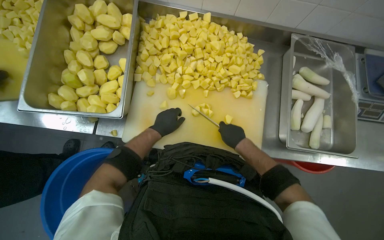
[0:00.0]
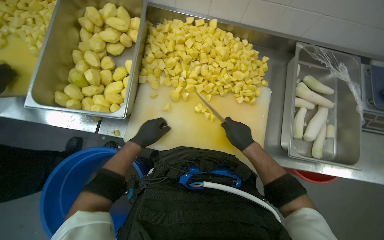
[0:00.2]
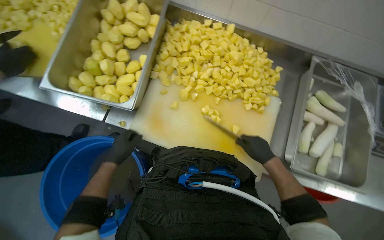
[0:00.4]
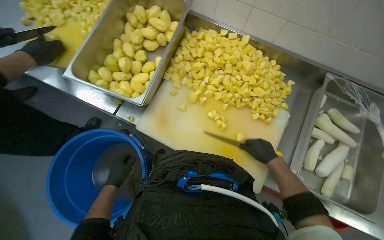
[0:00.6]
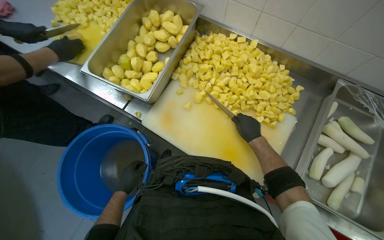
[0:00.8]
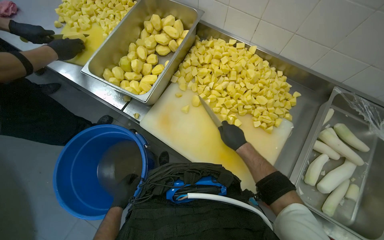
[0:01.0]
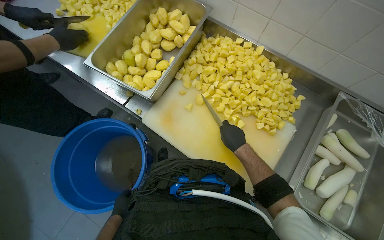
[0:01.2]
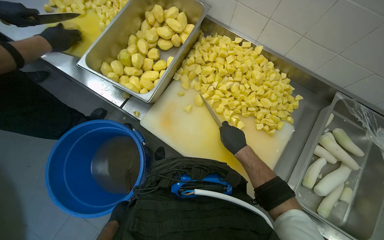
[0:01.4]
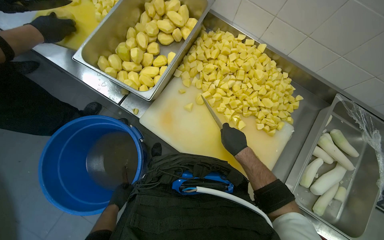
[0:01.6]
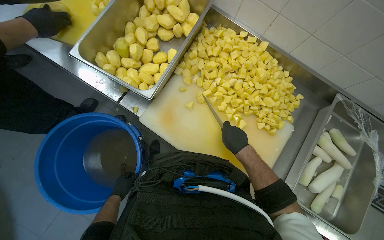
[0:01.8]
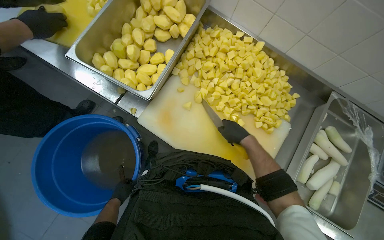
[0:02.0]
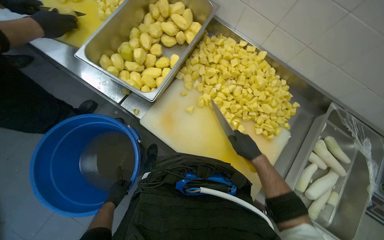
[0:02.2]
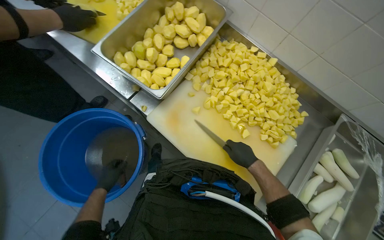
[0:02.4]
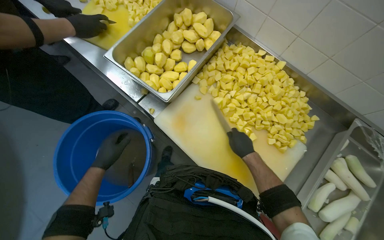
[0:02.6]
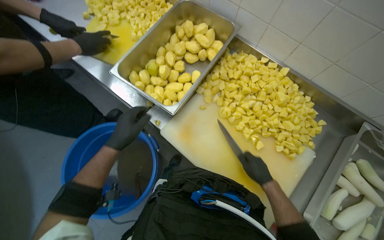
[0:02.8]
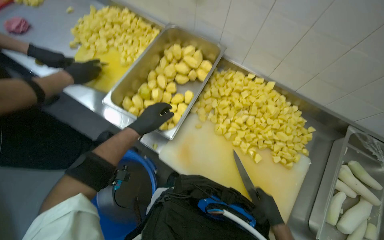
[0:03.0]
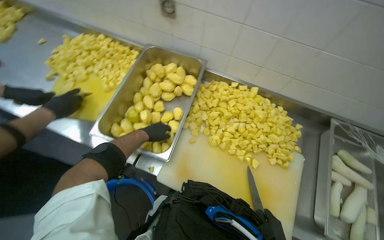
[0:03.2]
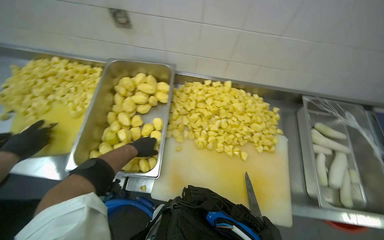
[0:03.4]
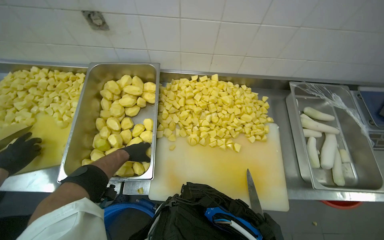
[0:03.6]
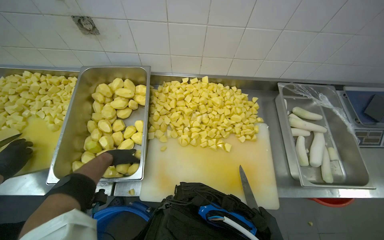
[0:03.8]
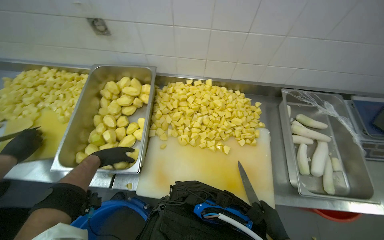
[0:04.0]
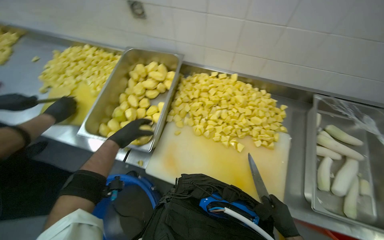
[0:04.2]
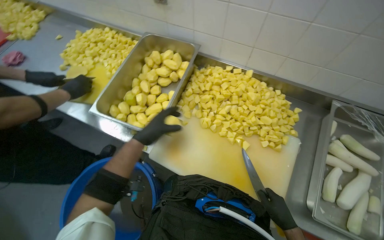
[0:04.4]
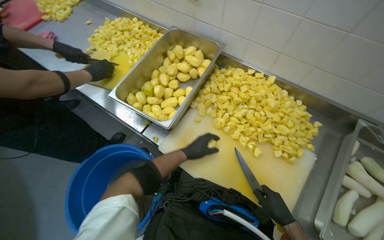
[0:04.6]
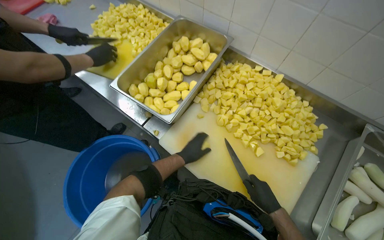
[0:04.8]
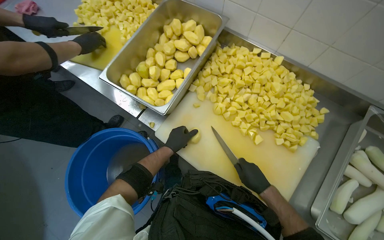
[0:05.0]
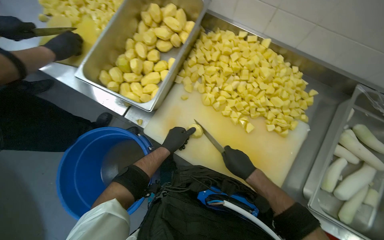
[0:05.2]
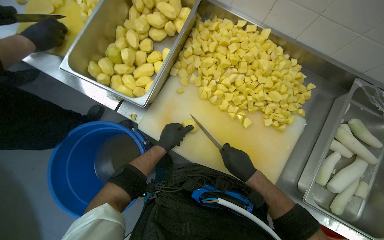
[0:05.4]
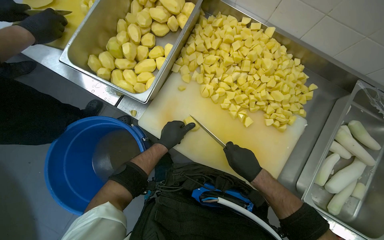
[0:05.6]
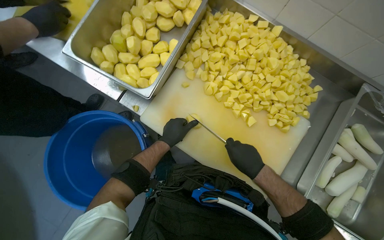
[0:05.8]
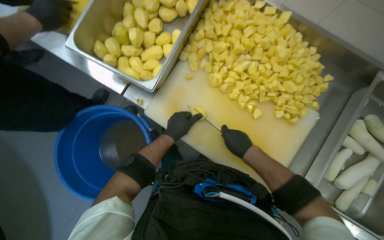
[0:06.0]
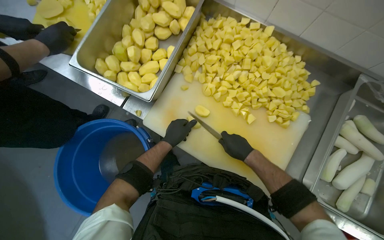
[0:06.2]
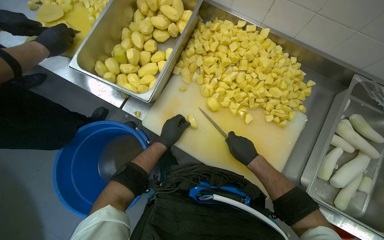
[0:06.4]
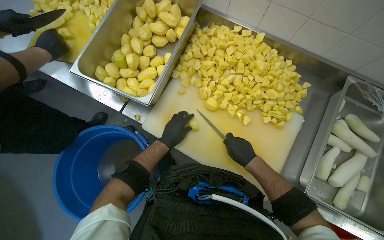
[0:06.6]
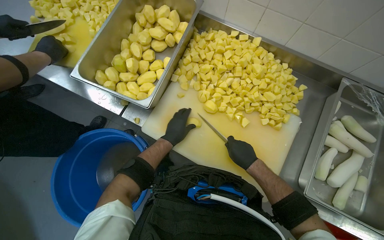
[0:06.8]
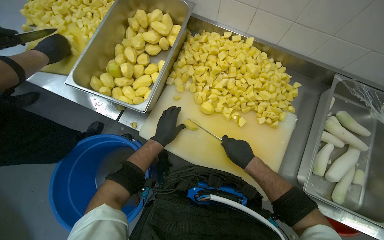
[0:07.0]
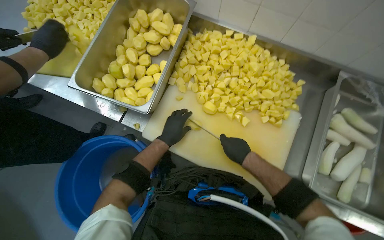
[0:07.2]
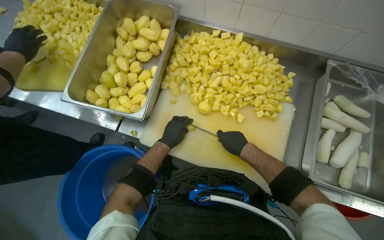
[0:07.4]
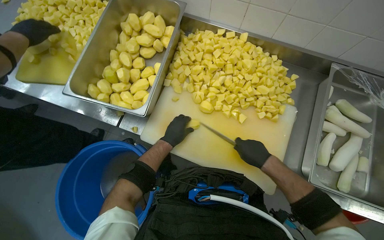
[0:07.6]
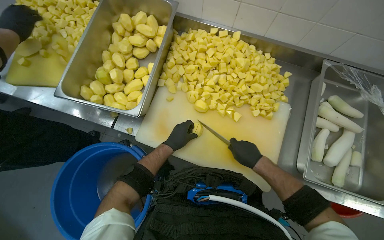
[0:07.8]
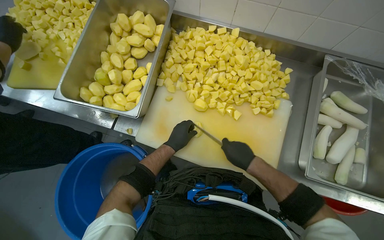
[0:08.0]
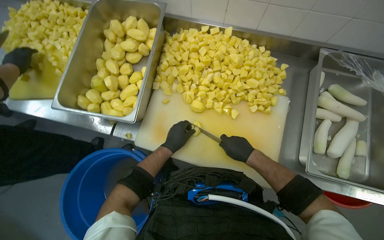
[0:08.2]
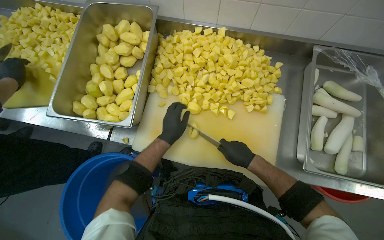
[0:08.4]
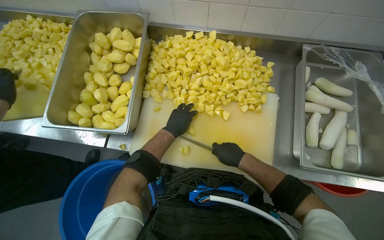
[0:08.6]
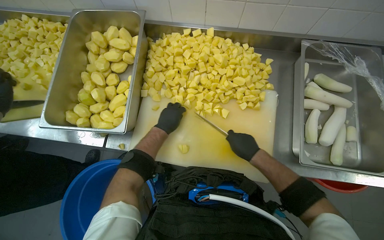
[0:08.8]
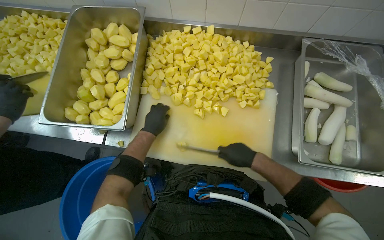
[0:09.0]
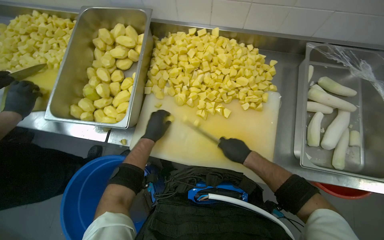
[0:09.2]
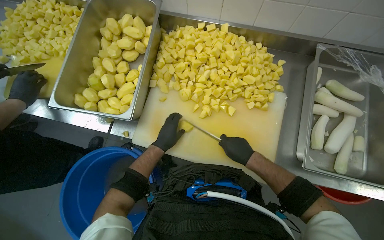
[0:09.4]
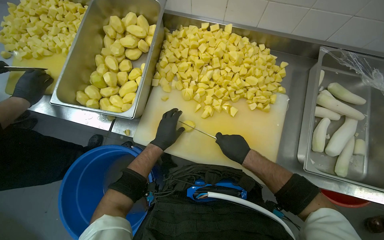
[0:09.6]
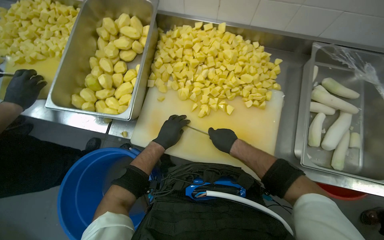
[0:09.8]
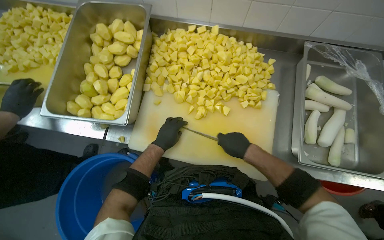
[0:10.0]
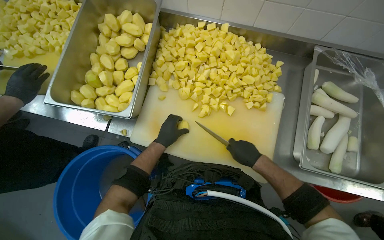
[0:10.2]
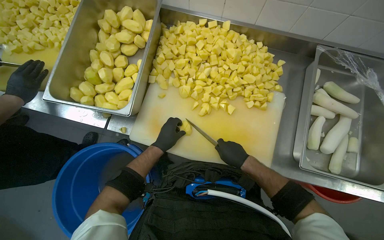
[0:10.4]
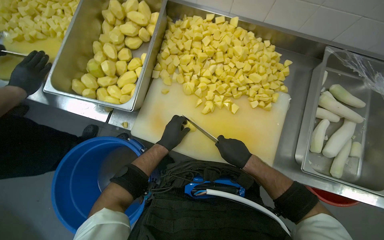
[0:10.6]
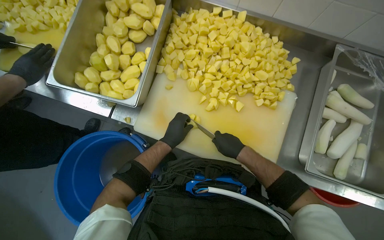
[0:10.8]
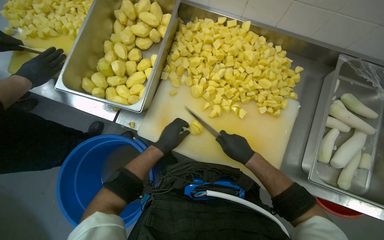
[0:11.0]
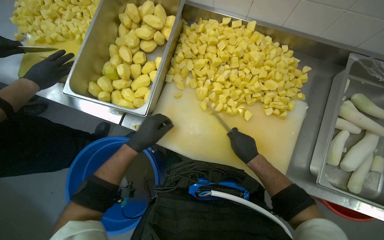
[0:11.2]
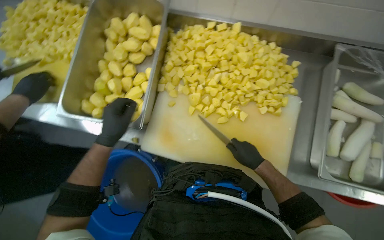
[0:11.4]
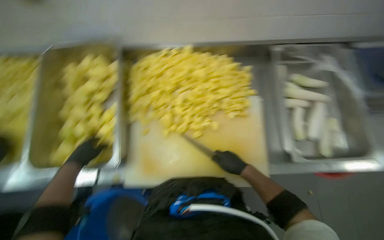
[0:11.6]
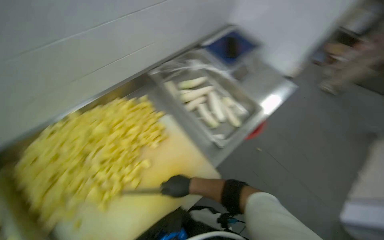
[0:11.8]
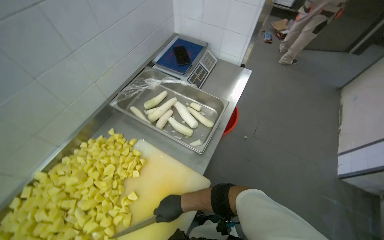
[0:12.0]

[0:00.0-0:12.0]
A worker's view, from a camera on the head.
Job: preparing food.
The whole recording: Cutting potatoes into pieces. The worker dices peeled potatoes into smaller pieces on a cutting board.
0.0 to 1.6 s: The left hand heads down the picture and to the left, covering about 40 cm.
1.6 to 3.0 s: The left hand is displaced up the picture by roughly 40 cm; the right hand goes some 10 cm down the picture.
4.4 to 6.0 s: The view tilts roughly 20 degrees downward. The right hand moves up the picture and to the left, roughly 20 cm.
9.0 to 10.4 s: The left hand is displaced down the picture by about 10 cm.
10.4 to 12.0 s: The head rotates approximately 75 degrees to the right. The view tilts roughly 15 degrees upward.

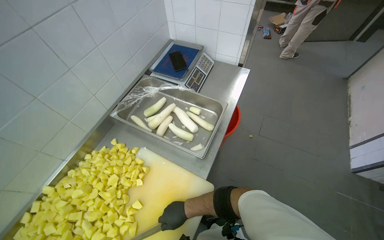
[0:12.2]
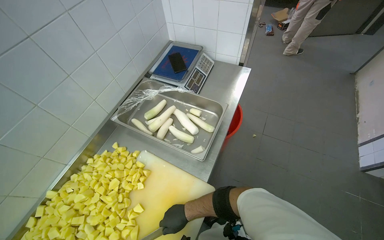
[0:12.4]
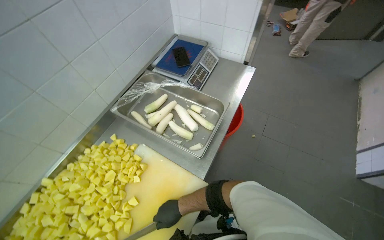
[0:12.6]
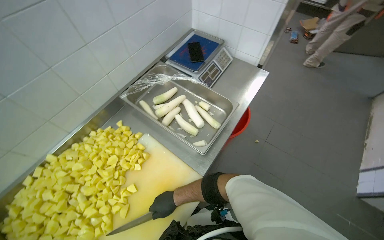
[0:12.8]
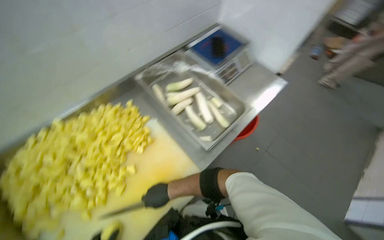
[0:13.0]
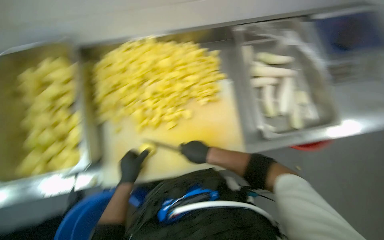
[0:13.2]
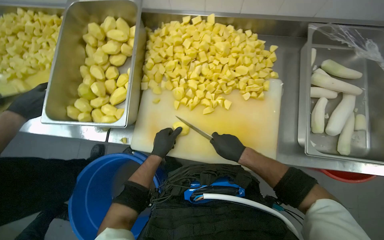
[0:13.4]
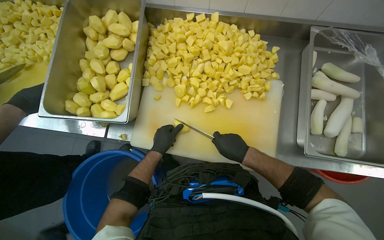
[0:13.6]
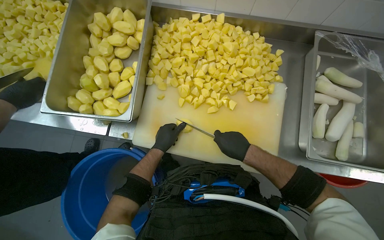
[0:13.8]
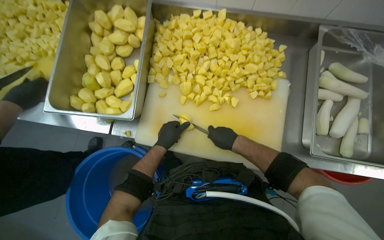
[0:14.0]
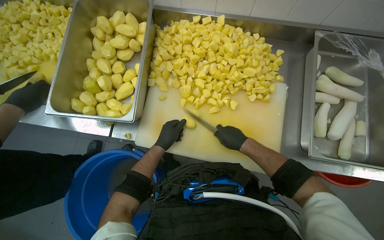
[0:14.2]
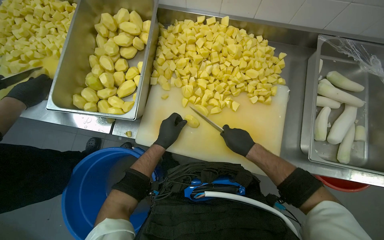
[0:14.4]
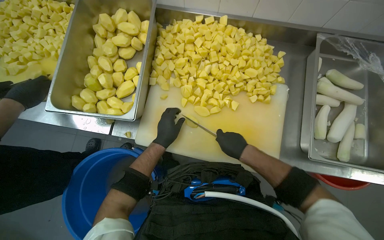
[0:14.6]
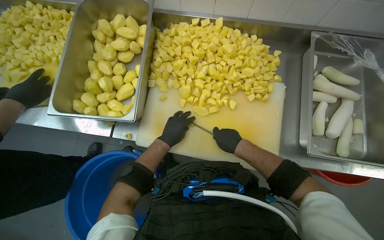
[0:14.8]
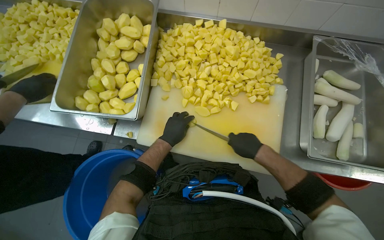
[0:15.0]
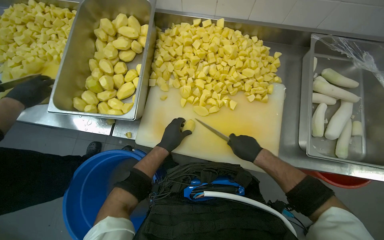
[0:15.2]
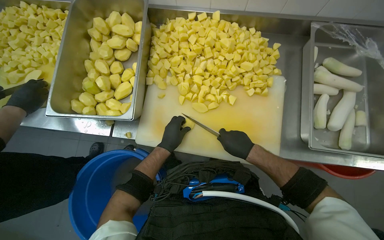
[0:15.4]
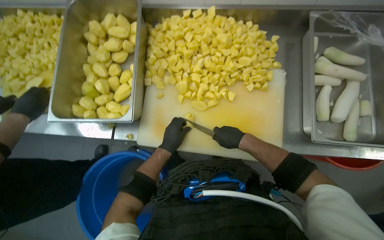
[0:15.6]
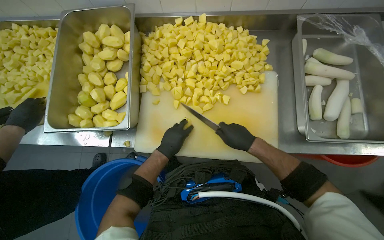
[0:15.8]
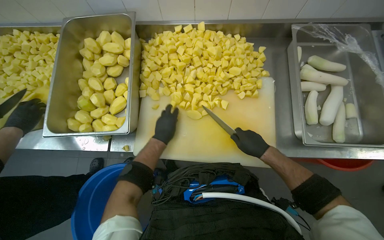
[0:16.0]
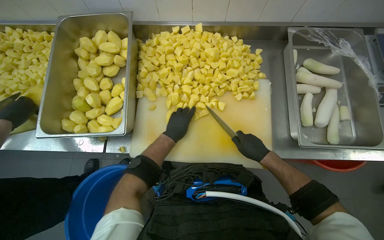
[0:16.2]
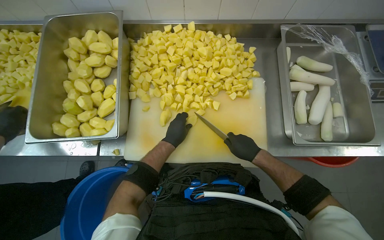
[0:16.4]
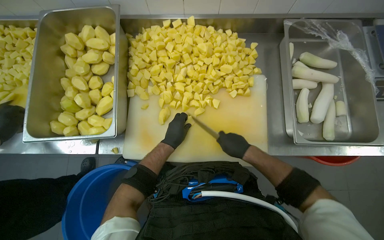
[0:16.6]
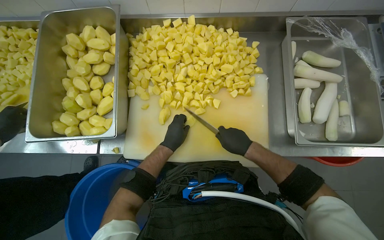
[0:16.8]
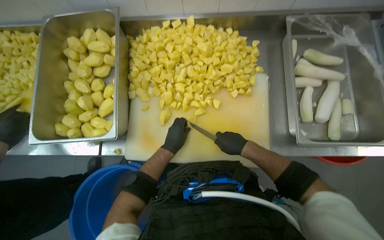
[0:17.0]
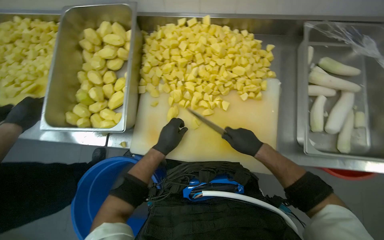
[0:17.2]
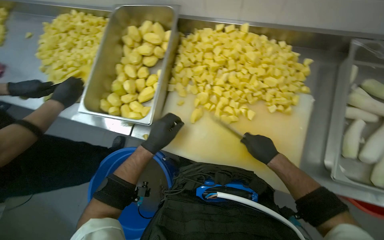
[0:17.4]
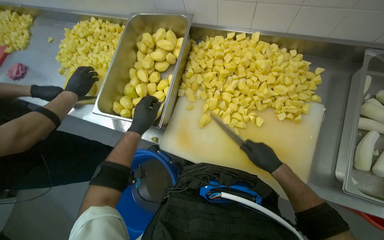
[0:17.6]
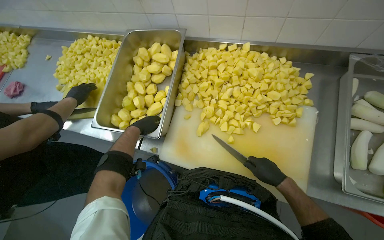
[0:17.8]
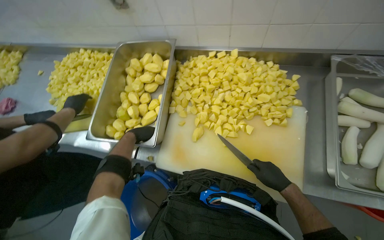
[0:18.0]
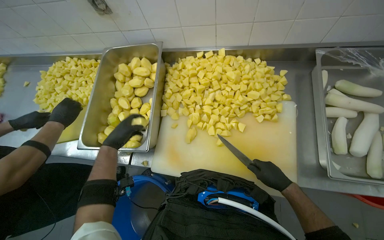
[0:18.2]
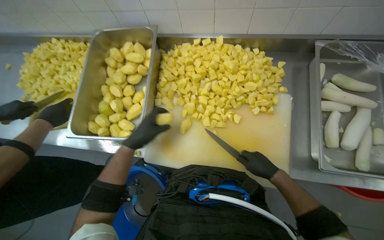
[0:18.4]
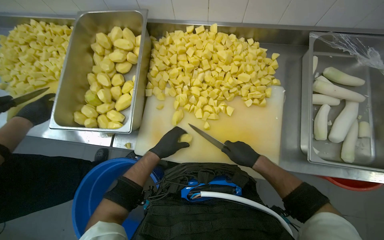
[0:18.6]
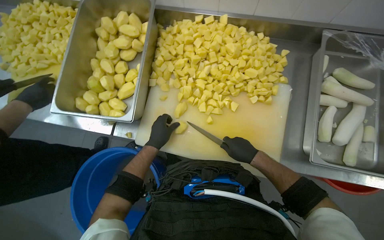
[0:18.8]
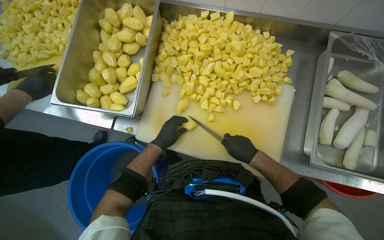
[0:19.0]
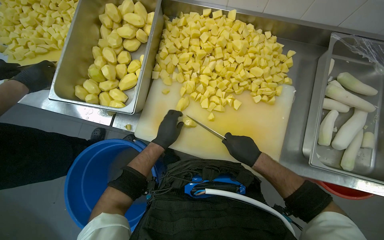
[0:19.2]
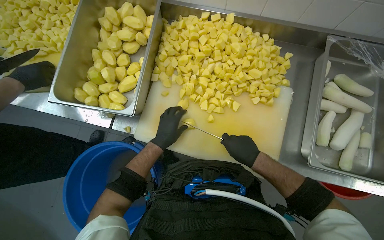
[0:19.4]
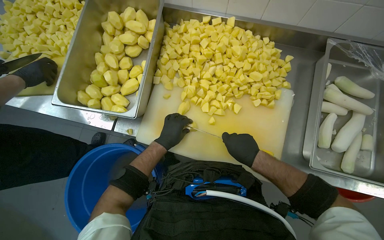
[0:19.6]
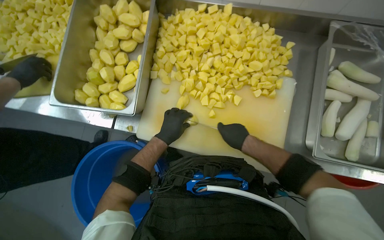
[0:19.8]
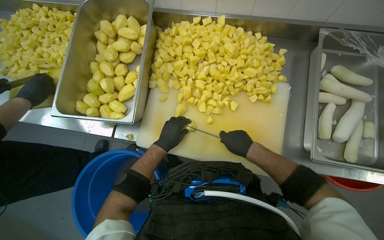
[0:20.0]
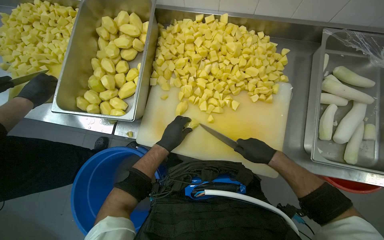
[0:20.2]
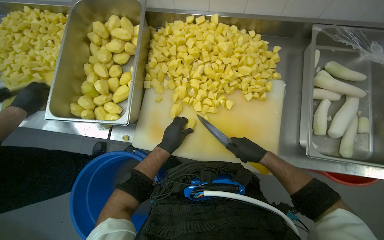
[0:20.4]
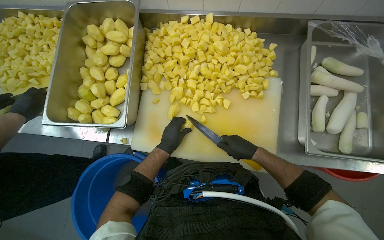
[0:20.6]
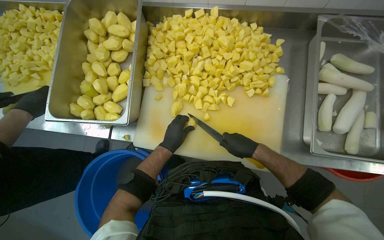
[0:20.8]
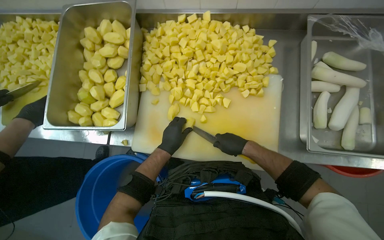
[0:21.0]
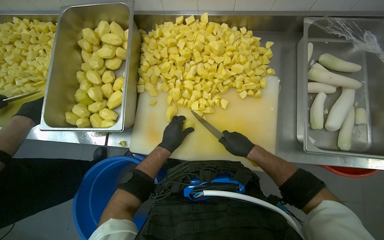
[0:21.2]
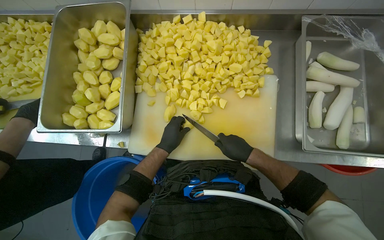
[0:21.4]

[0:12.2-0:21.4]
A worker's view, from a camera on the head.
Job: preparing food.
The whole recording: Cutting potatoes into pieces. The worker dices peeled potatoes into smaller pieces on a cutting board.
12.2 to 13.8 s: The head turns to the left by approximately 75 degrees. The camera pitches downward, by roughly 20 degrees.
15.2 to 16.8 s: The hands work in one place, with small movements.
16.8 to 18.4 s: The left hand goes about 20 cm to the left.
18.4 to 19.8 s: The left hand moves to the right, approximately 10 cm.
19.8 to 21.4 s: The hands stay close to where they were, moving slightly.
